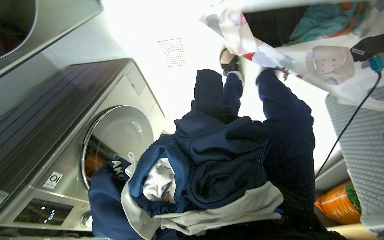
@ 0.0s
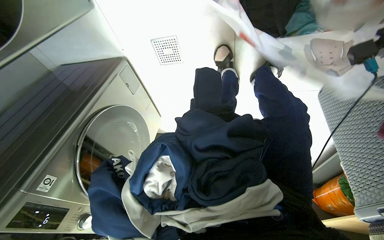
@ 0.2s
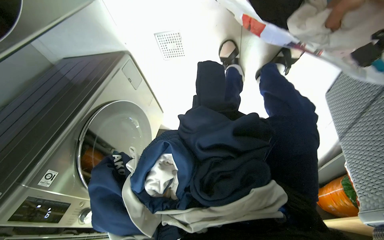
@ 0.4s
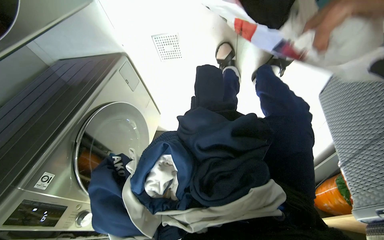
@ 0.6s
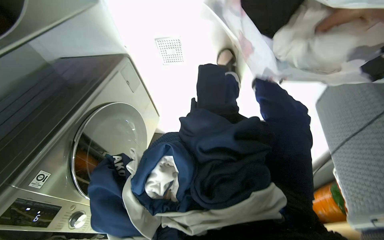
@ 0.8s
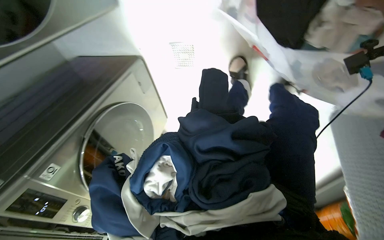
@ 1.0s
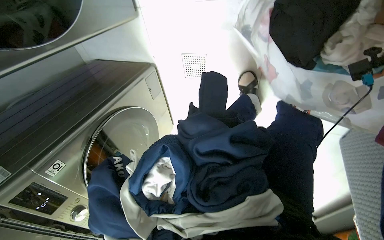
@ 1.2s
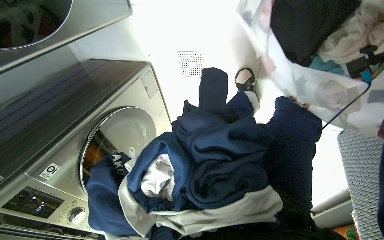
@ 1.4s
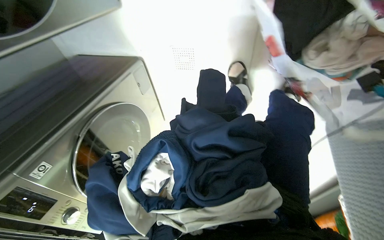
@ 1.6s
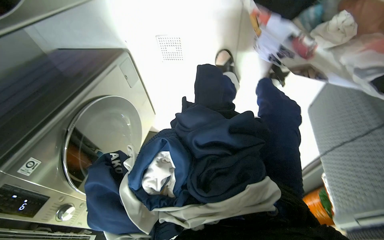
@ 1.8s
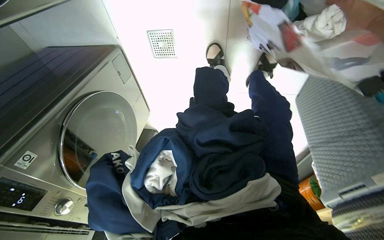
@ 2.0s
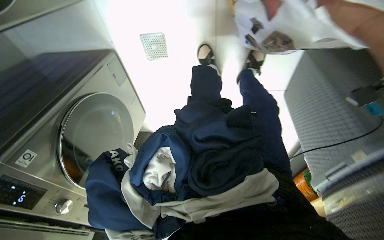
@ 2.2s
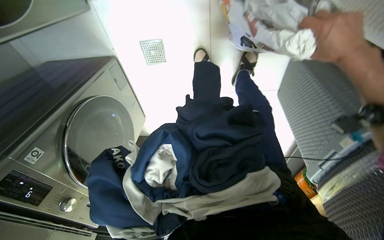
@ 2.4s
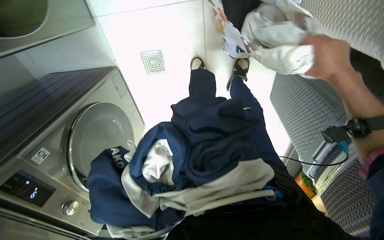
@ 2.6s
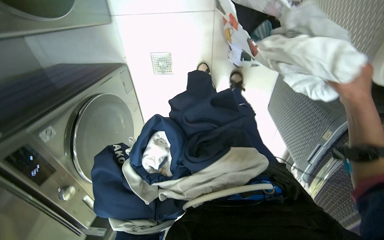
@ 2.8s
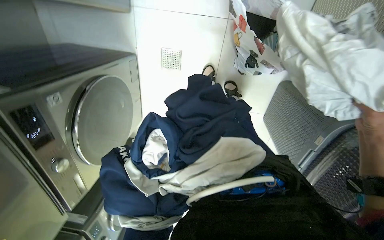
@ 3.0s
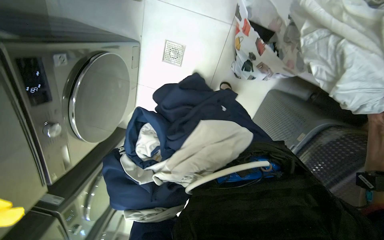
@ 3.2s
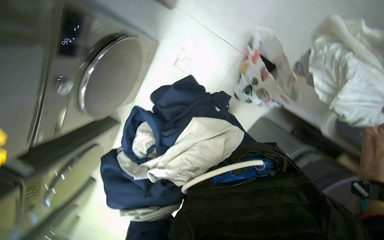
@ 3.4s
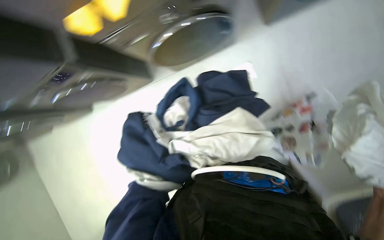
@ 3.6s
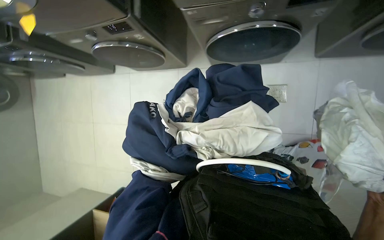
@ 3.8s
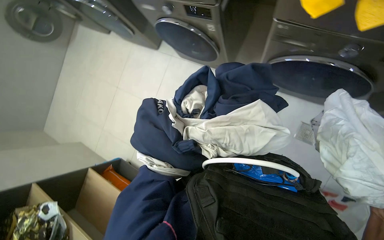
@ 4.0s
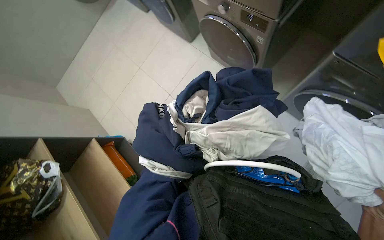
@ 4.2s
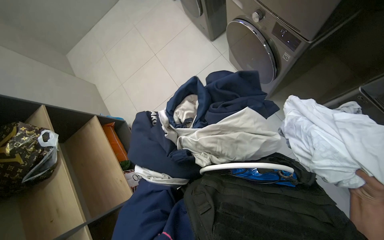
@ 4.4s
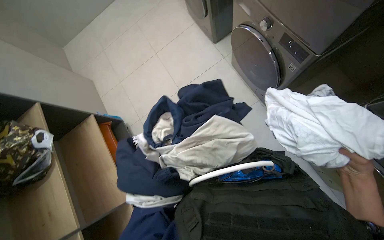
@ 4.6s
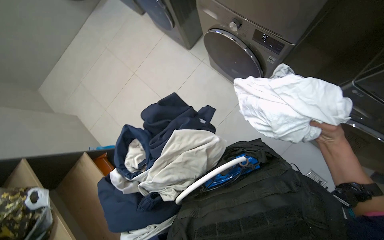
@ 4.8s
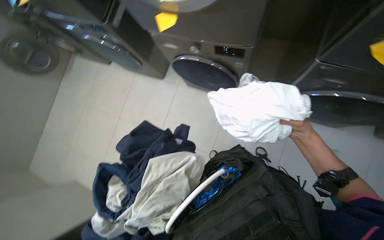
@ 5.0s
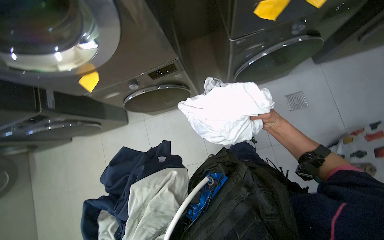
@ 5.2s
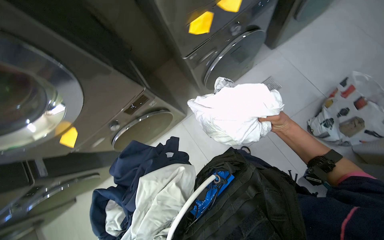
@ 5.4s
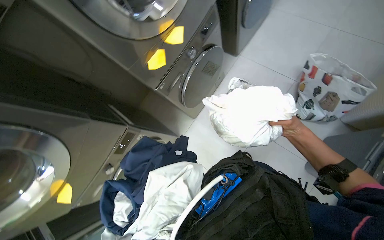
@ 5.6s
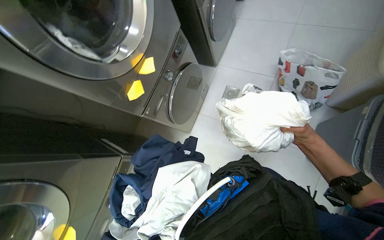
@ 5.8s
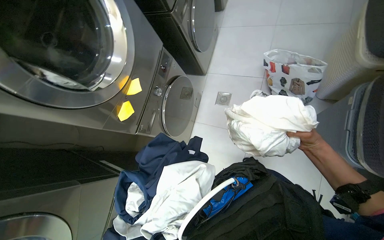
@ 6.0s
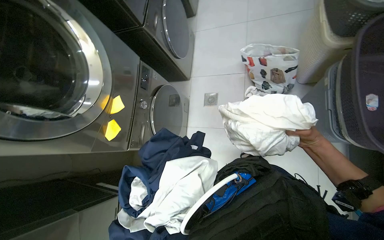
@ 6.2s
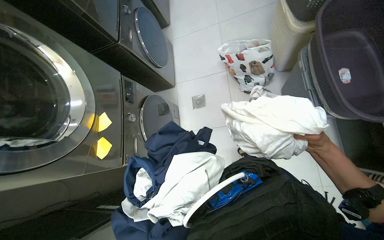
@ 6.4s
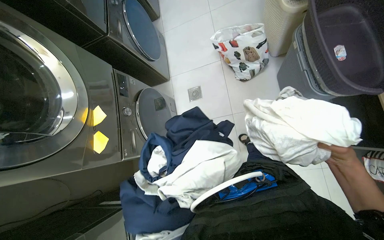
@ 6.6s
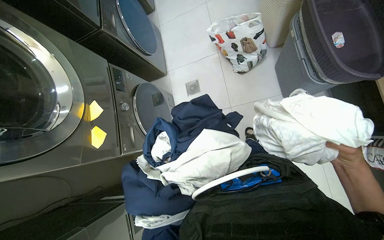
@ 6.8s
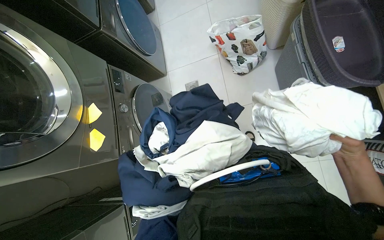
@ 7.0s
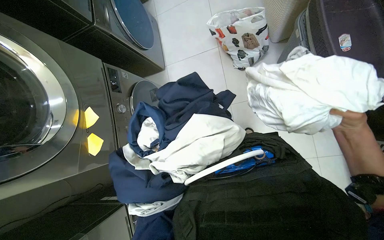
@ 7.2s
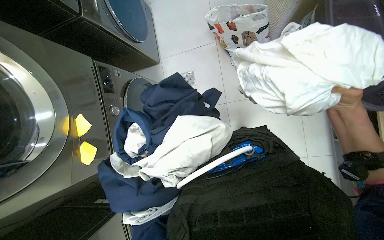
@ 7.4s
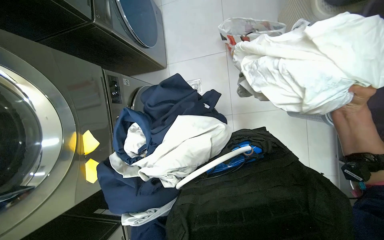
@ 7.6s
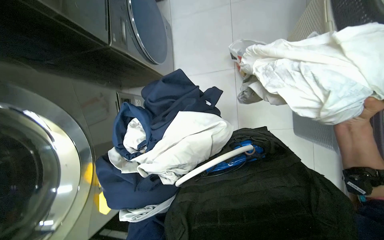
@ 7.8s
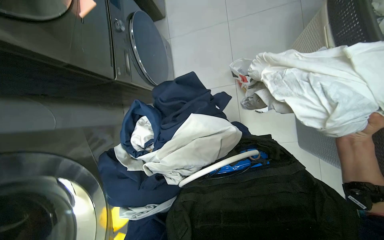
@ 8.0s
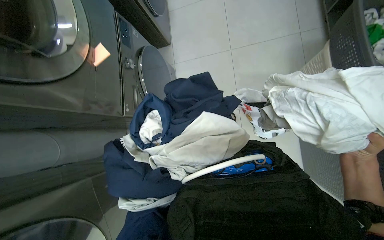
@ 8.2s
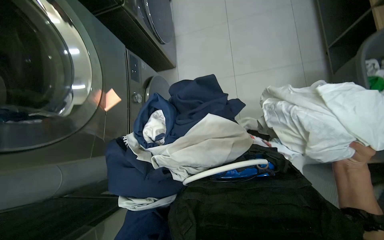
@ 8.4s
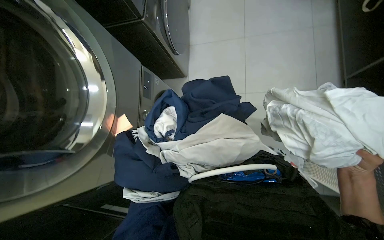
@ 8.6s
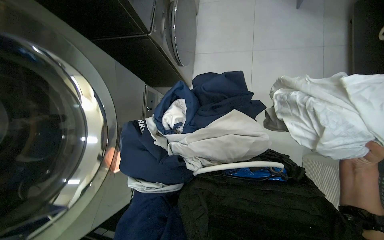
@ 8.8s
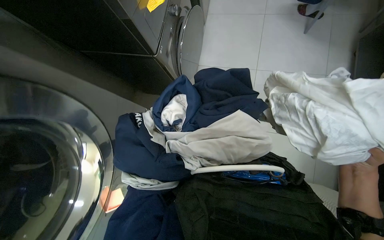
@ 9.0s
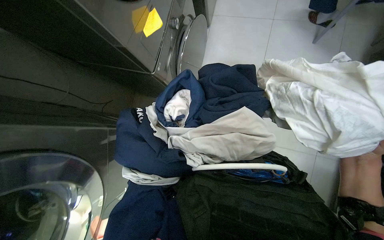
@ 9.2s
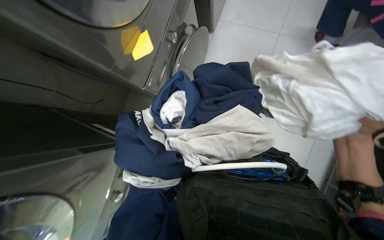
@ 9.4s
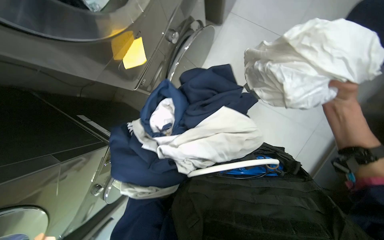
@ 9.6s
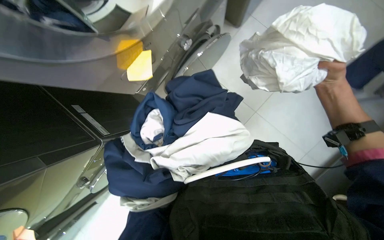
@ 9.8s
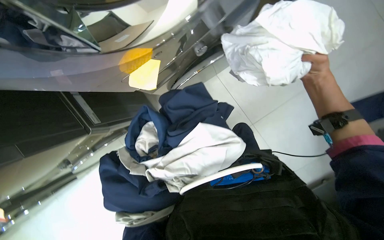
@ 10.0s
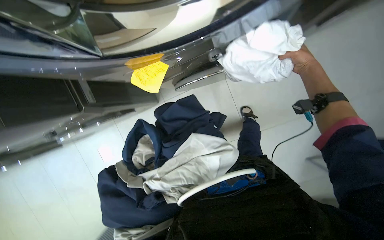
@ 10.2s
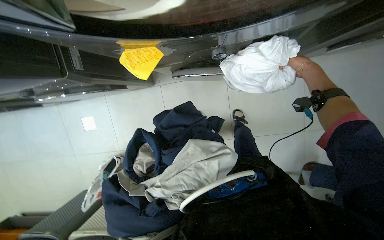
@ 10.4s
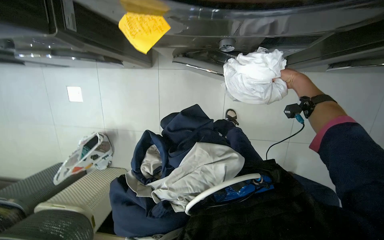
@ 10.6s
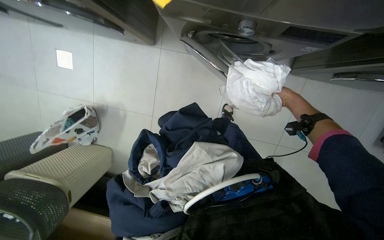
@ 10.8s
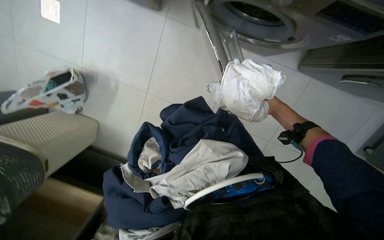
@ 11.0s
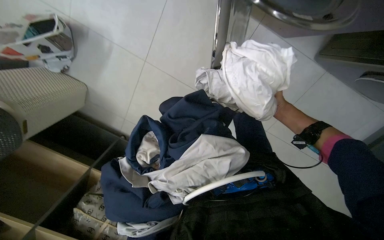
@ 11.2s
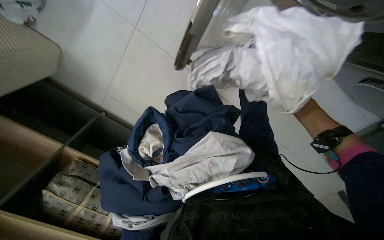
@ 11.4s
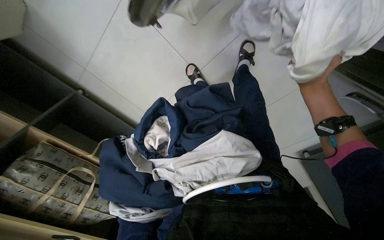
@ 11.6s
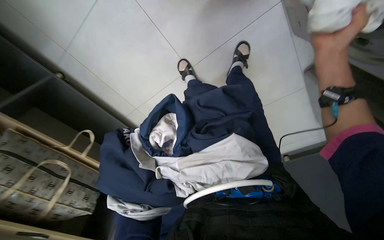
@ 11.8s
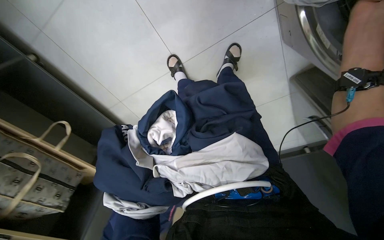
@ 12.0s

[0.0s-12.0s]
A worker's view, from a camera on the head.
Job: managing laundry.
The whole recording: Sorting laundry into basket. The worker sorts clothes from a bag into a laundry basket.
3.0s to 4.4s: The view tilts roughly 15 degrees upward. The scene rotates clockwise by approximately 45 degrees.
4.4s to 6.0s: The camera pitches upward, by approximately 15 degrees.
7.6s to 9.0s: The wearer looks some 20 degrees further upward.
10.4s to 12.0s: The view pans to the right by some 20 degrees. The view tips downward by approximately 15 degrees.

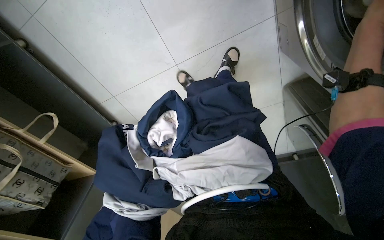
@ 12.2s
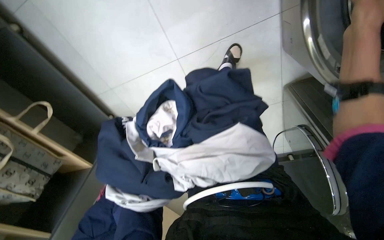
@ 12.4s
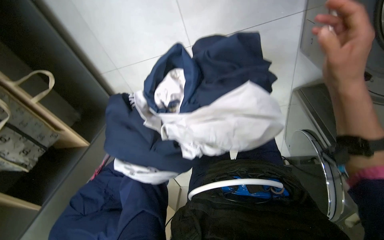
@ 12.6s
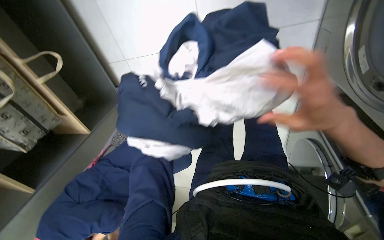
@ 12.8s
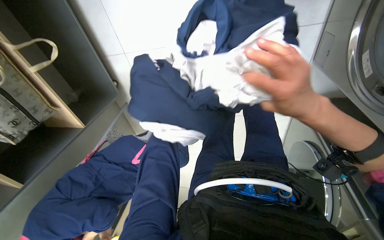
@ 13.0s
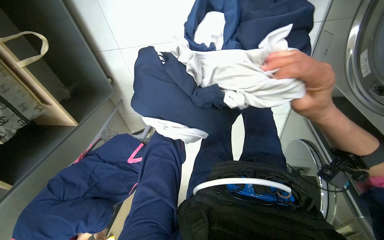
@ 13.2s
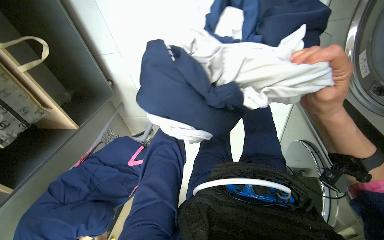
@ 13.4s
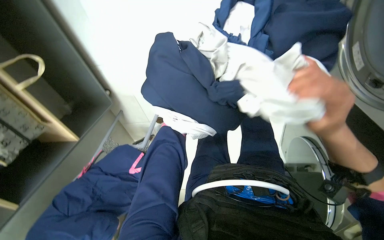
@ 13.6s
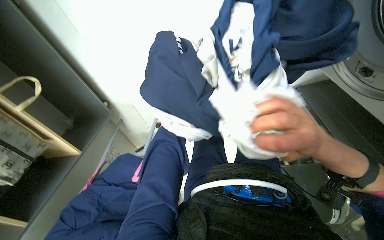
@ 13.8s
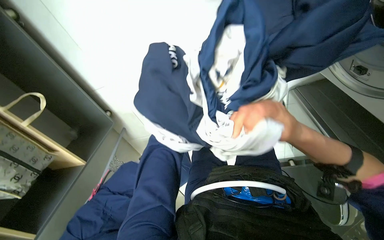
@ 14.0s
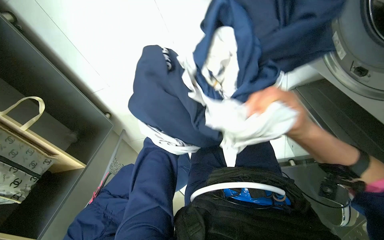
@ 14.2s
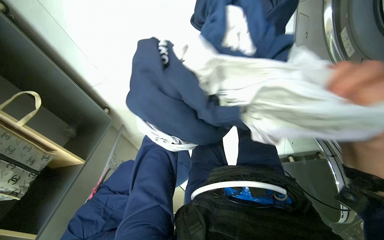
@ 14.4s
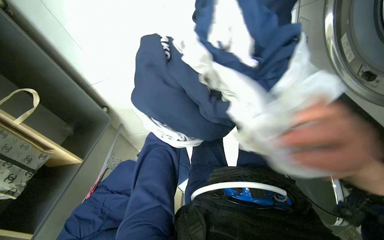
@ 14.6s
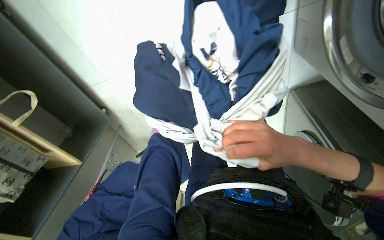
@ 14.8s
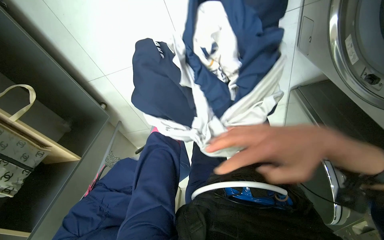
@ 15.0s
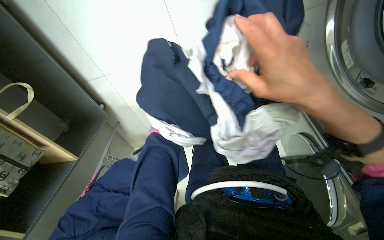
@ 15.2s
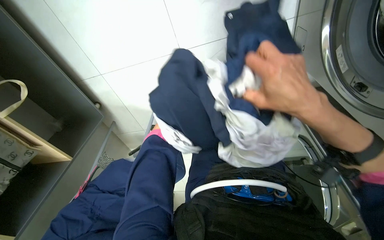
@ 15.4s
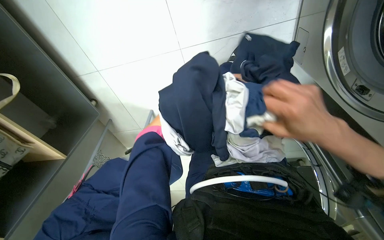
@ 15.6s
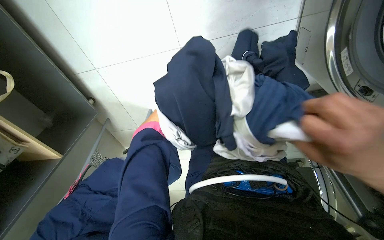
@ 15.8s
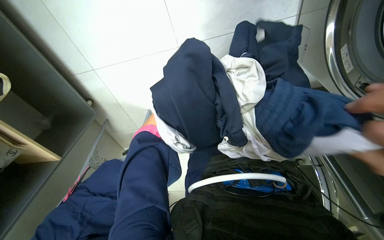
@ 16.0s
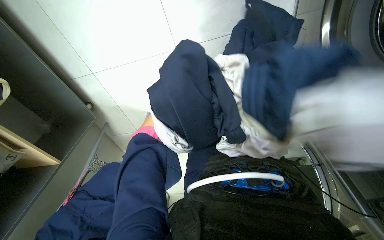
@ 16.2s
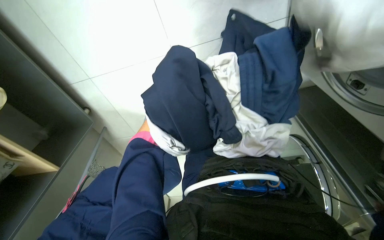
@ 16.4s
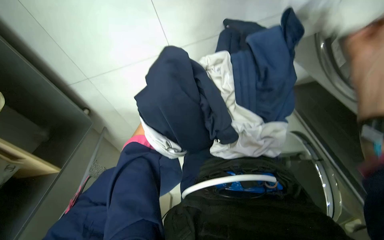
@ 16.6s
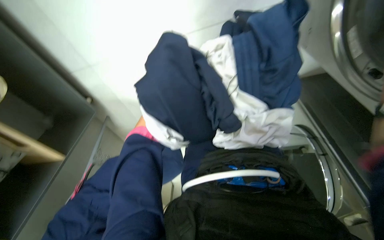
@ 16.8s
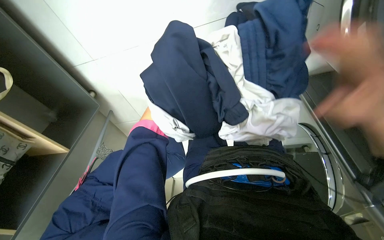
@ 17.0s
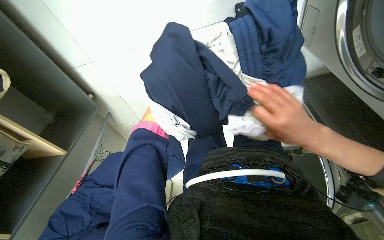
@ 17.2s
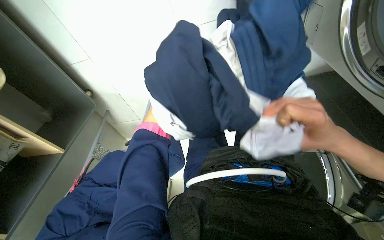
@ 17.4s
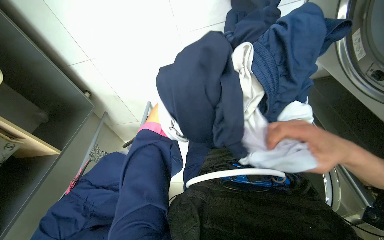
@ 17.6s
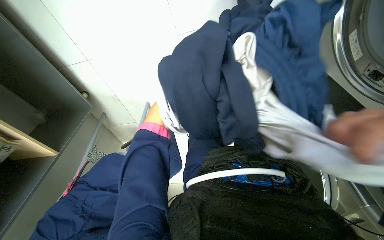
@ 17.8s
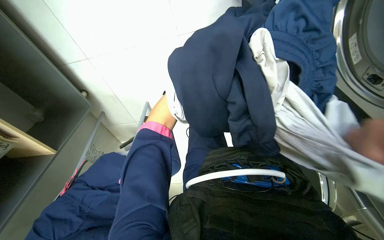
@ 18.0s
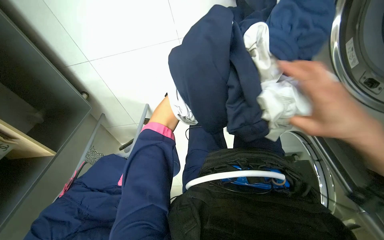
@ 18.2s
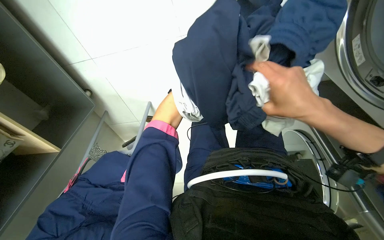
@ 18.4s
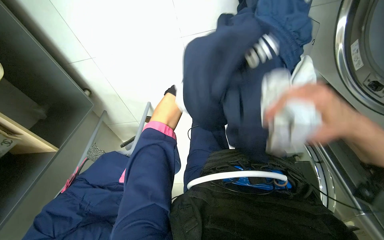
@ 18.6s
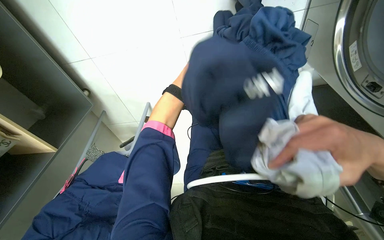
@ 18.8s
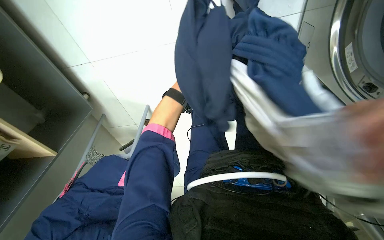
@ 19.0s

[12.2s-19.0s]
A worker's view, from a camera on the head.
Job: managing laundry.
The whole recording: Sorting laundry into basket. The worker sorts clothes from a bag into a laundry basket.
12.2s to 13.6s: The right hand shifts approximately 30 cm to the left and down the picture.
13.6s to 15.0s: The right hand goes nearer and farther, approximately 10 cm each way, reversing 2 times.
